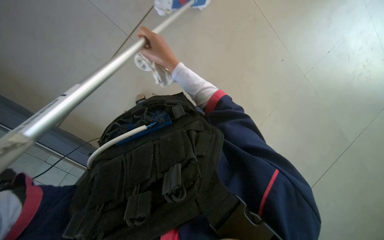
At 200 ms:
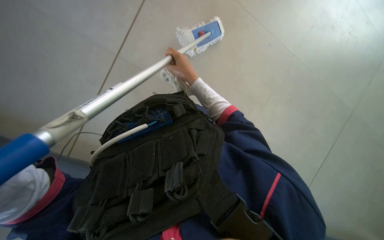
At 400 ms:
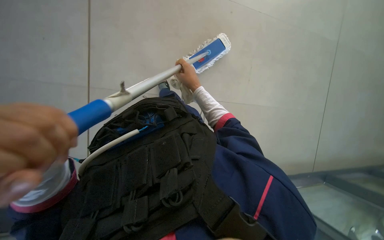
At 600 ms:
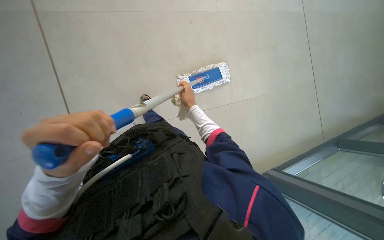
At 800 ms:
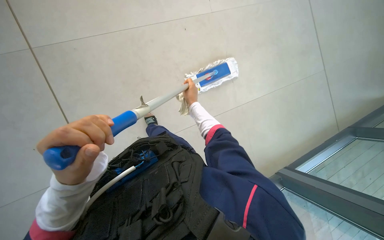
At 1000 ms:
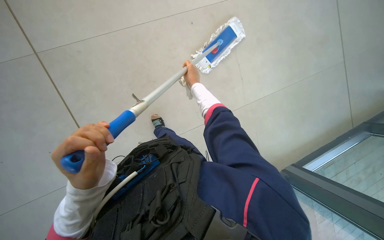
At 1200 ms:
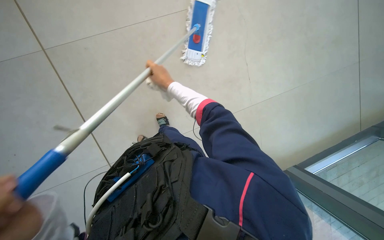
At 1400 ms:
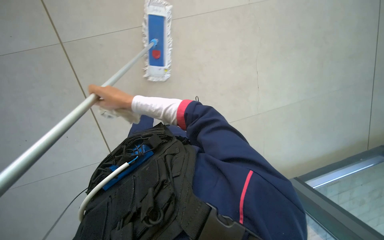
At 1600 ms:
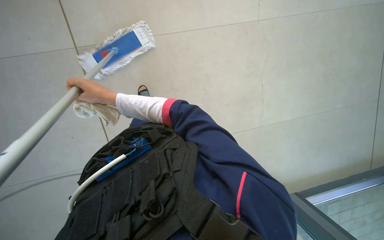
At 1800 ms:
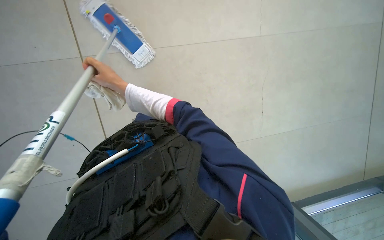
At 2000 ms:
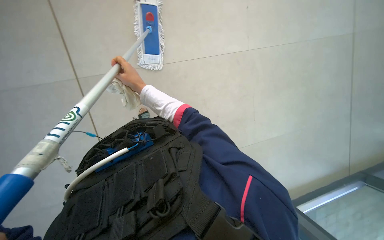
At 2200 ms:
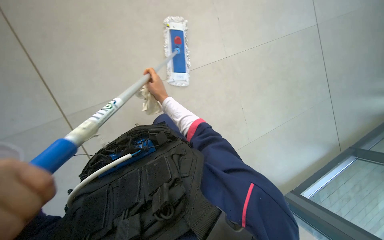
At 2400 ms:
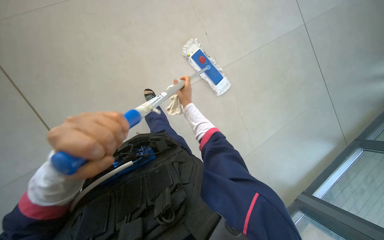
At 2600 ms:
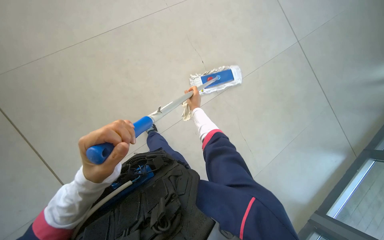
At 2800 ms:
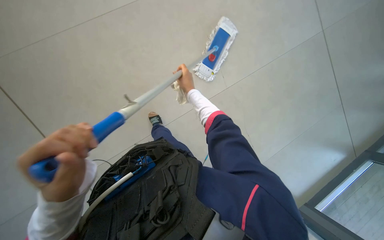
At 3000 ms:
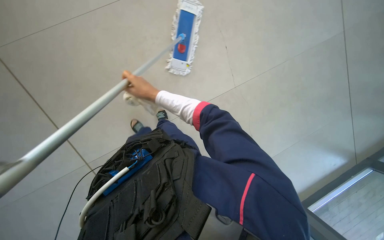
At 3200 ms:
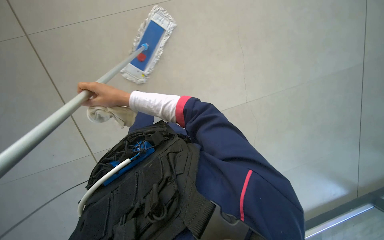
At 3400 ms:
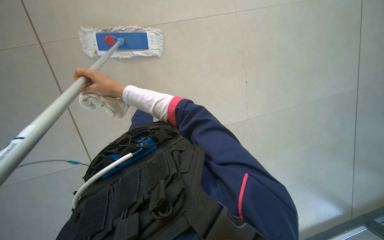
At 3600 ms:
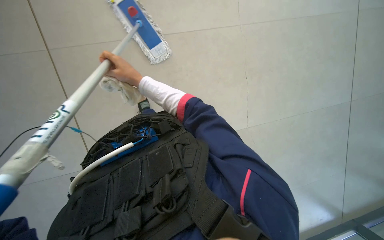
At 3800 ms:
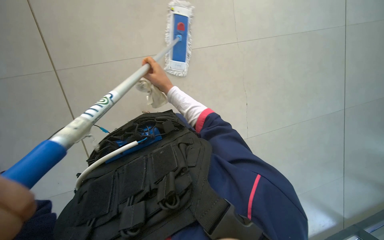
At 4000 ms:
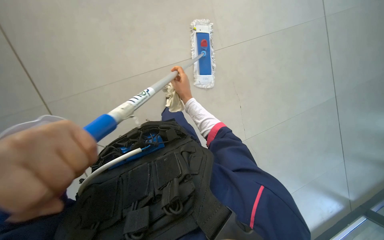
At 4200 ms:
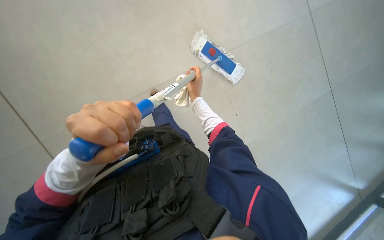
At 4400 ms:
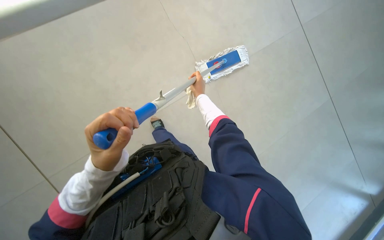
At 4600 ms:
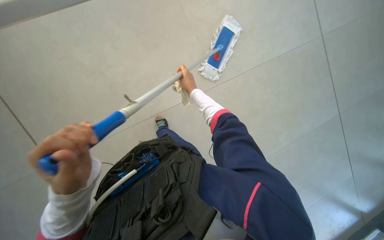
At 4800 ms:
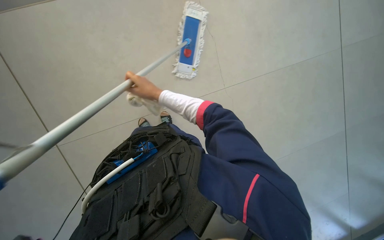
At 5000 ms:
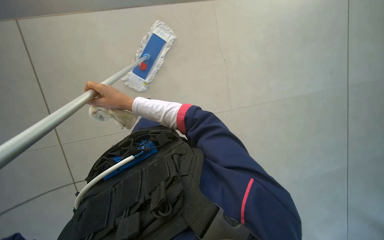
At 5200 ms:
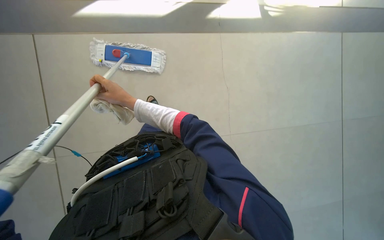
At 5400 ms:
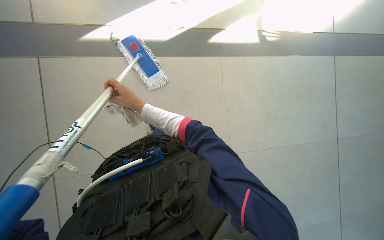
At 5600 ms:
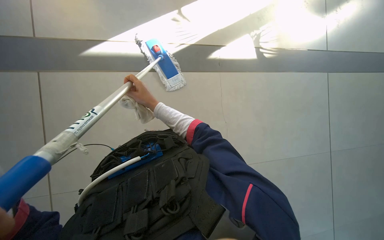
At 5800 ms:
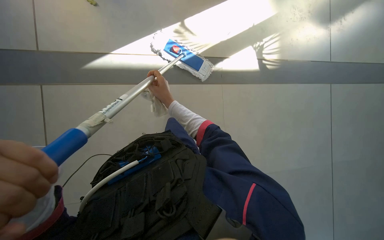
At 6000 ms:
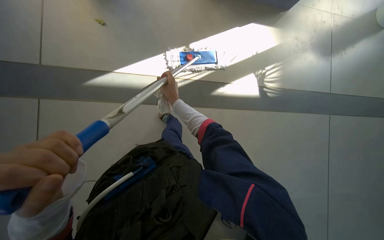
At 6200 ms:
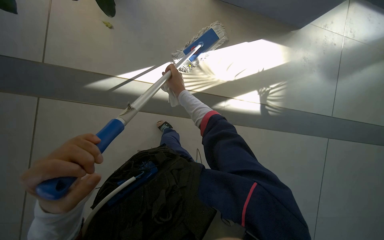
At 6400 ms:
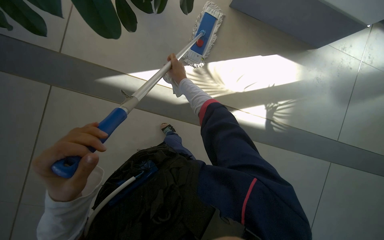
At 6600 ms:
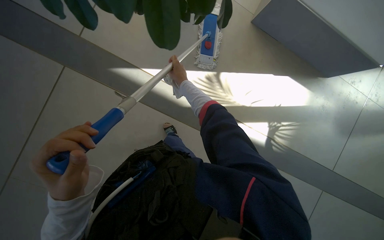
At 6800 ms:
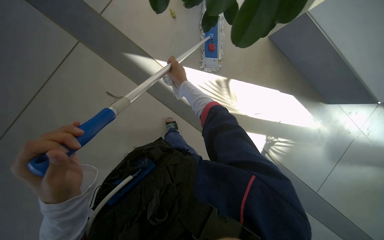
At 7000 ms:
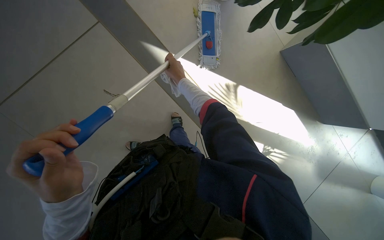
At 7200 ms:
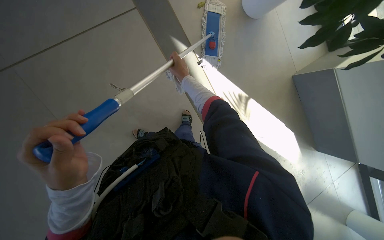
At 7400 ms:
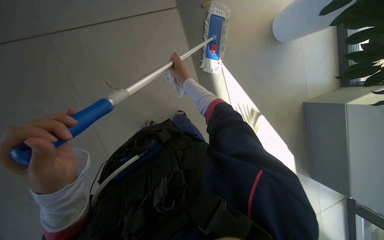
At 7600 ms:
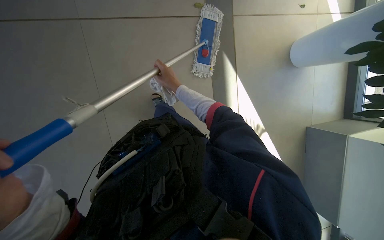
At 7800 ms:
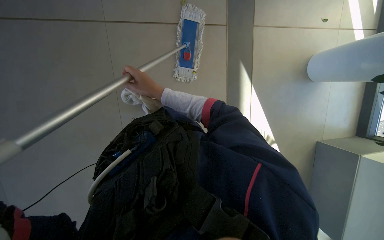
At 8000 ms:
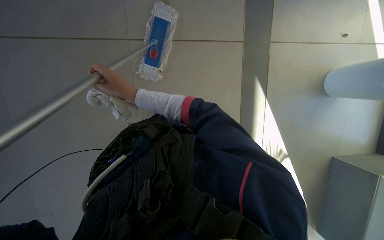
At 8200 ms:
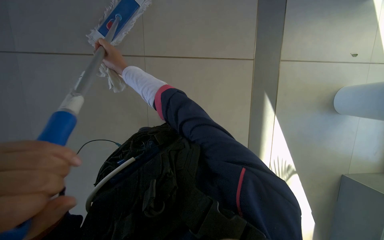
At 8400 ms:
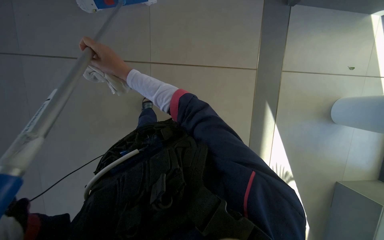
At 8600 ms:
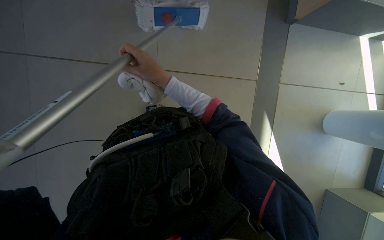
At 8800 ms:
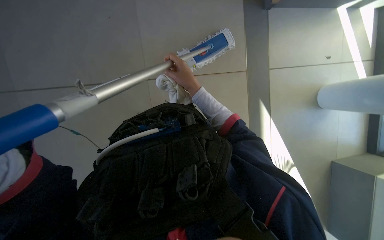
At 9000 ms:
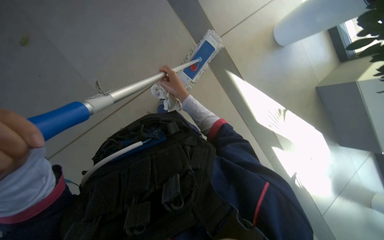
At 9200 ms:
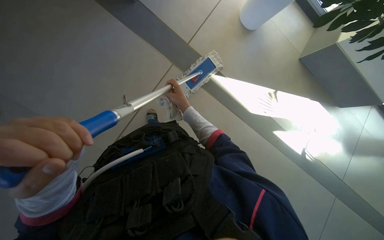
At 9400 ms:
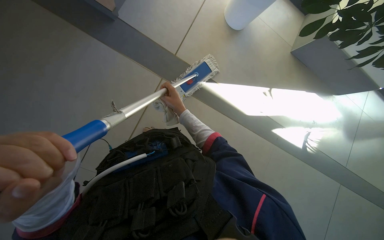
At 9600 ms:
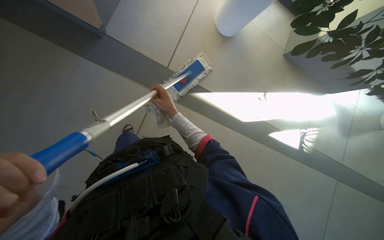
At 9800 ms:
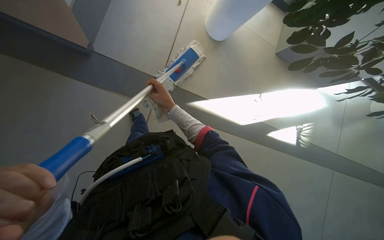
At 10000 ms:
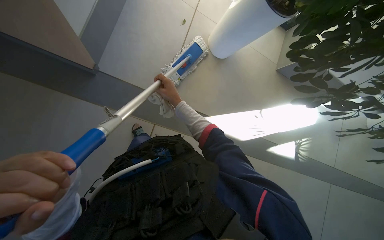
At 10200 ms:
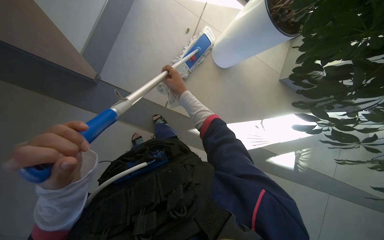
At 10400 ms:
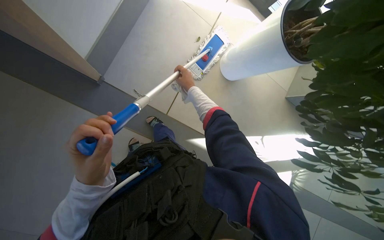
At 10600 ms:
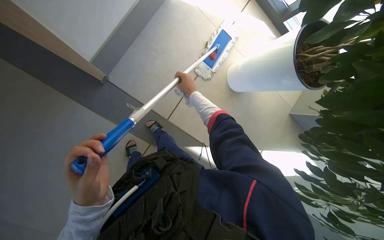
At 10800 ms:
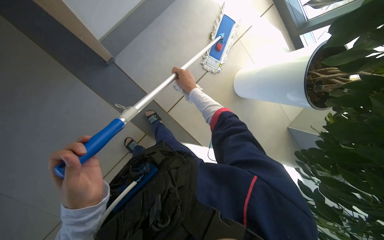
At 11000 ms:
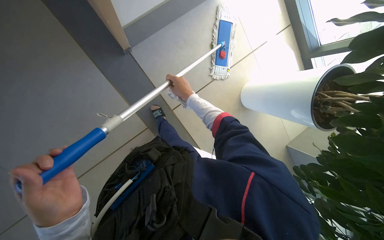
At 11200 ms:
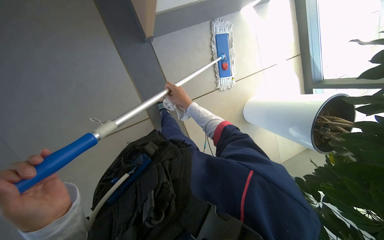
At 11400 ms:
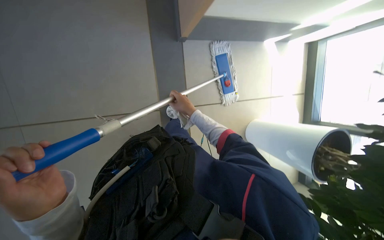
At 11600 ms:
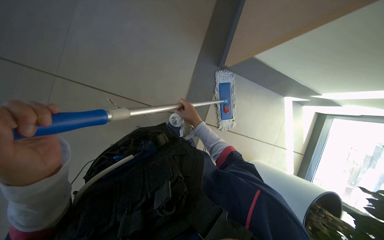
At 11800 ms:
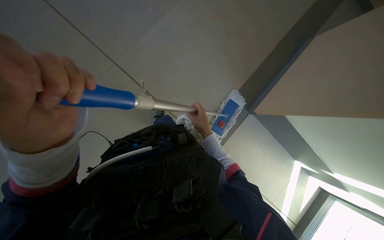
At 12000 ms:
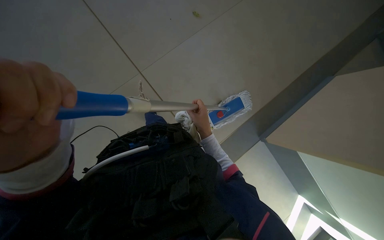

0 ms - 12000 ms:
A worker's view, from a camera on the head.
Job: mopping floor.
The whole recording: Mopping tiled floor. The worker mops the tiled floor with a long-handled mop.
0 ms - 1600 ms: The scene rotates counterclockwise by approximately 25 degrees.
1600 ms - 3000 ms: The wearer looks approximately 20 degrees further upward. The right hand heads to the right, covering roughly 15 cm.
4400 ms - 6000 ms: The view tips upward by some 15 degrees. The right hand moves to the left and nearer to the camera, approximately 20 cm.
6000 ms - 7600 ms: Everything in view rotates approximately 55 degrees clockwise.
10400 ms - 12000 ms: The camera pitches upward, by some 20 degrees. The scene turns some 65 degrees clockwise in the picture.

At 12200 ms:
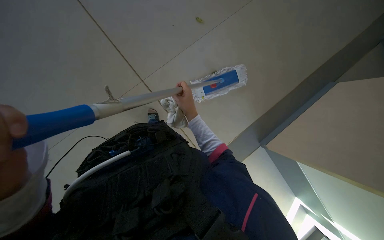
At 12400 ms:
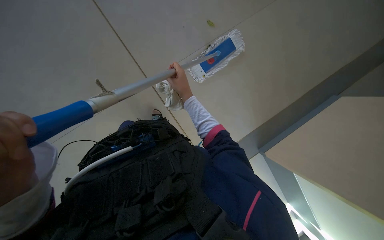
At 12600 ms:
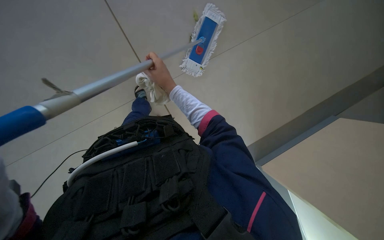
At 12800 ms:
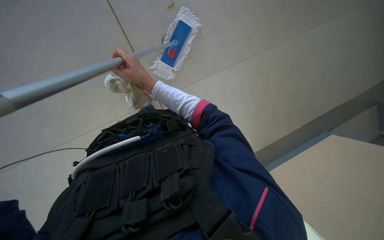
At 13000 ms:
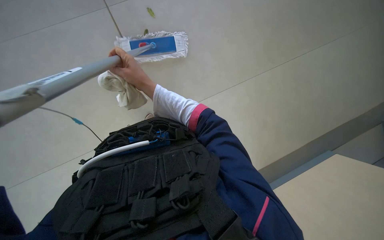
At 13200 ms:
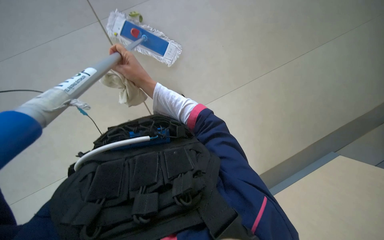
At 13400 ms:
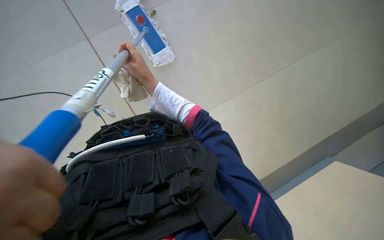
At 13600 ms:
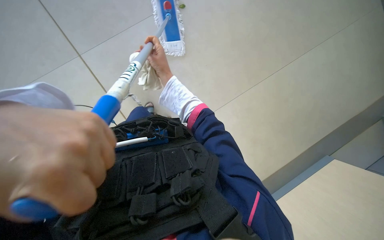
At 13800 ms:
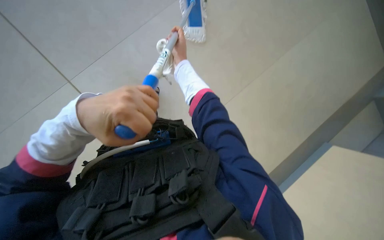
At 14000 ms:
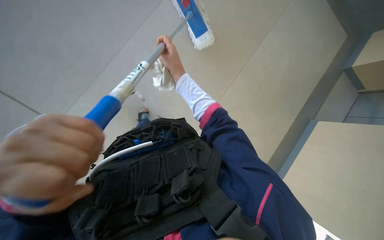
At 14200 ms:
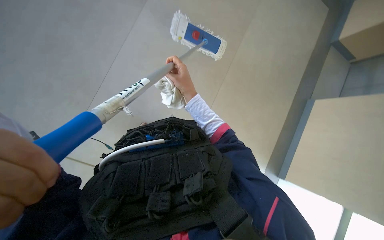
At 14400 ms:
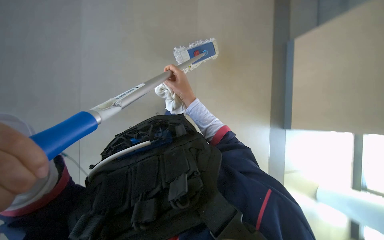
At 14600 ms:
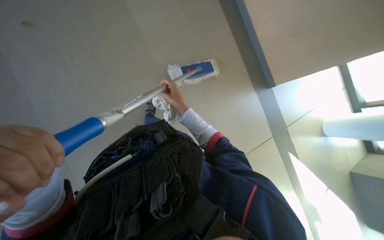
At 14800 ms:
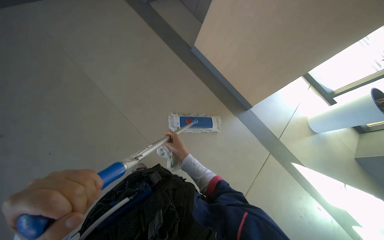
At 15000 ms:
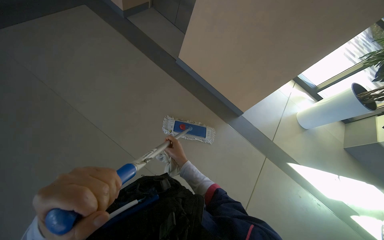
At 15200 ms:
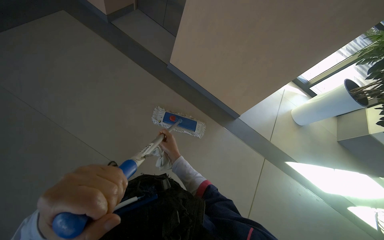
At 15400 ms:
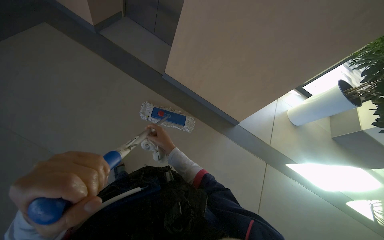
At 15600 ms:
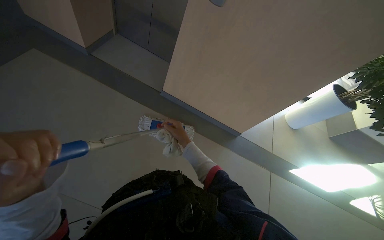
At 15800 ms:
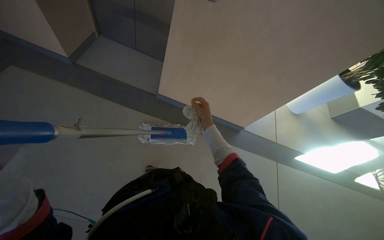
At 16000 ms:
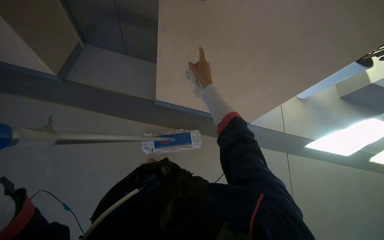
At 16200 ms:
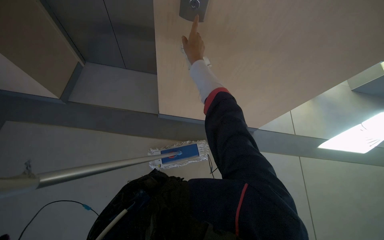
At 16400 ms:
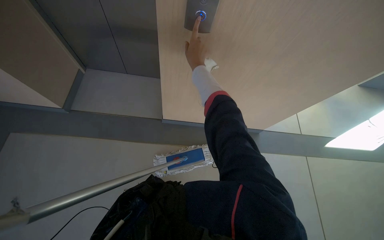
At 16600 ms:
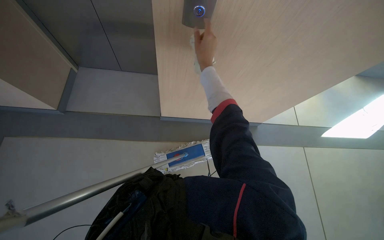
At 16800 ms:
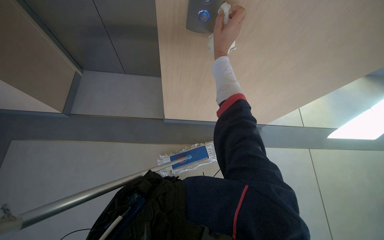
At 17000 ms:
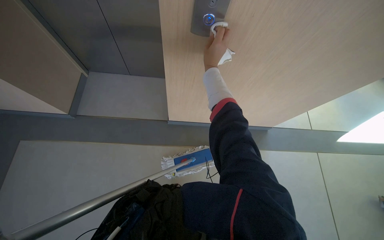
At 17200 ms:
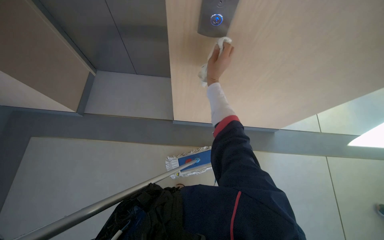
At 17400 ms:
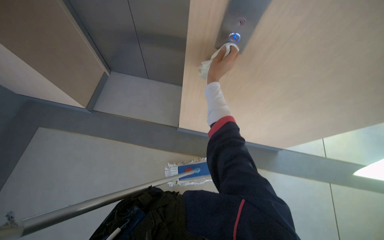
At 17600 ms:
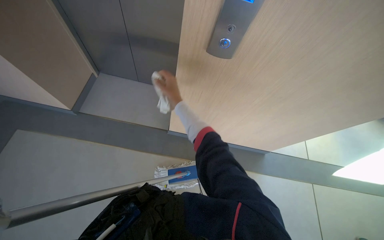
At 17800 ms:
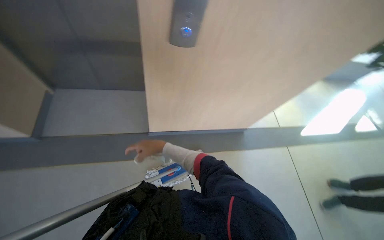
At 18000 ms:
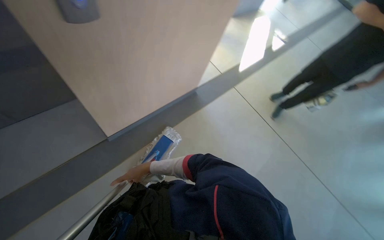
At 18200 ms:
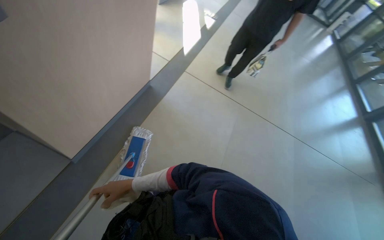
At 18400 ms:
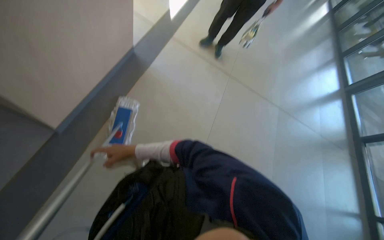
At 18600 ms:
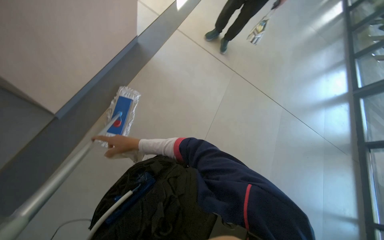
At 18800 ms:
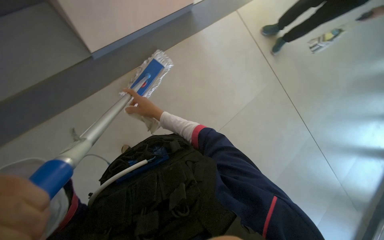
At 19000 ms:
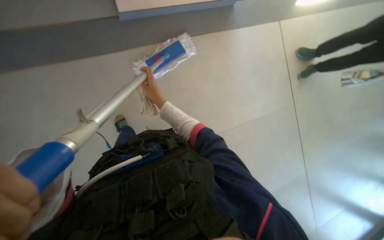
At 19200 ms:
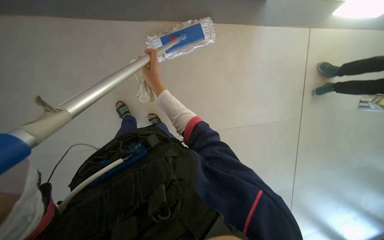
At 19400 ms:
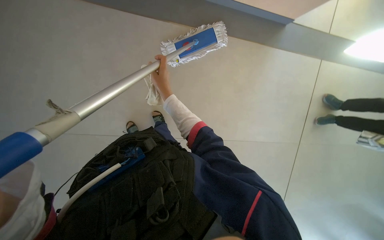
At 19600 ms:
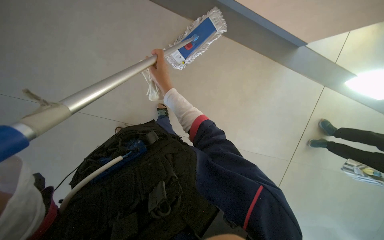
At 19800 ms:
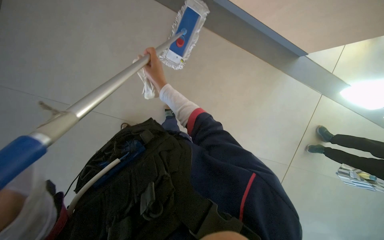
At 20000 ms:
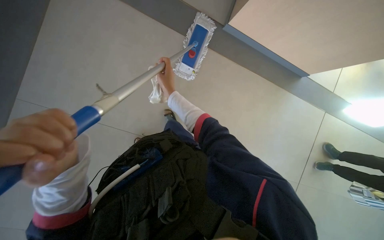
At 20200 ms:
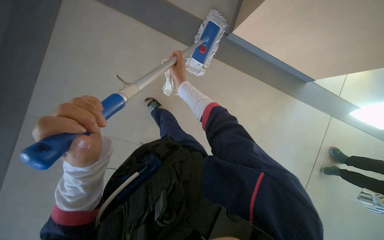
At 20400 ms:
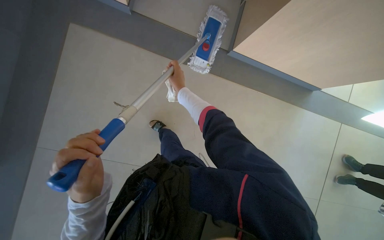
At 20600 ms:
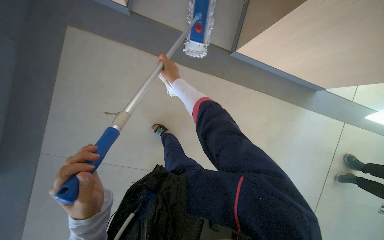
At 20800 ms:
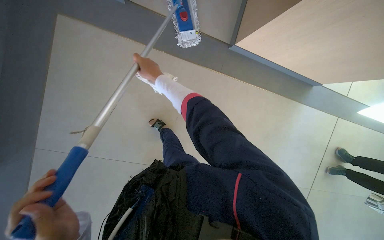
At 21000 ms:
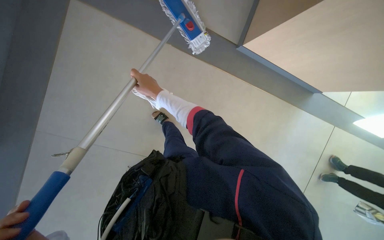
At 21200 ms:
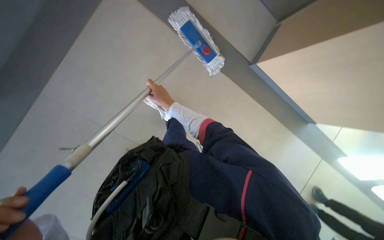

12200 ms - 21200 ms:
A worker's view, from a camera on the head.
Job: mopping floor.
The whole recording: Mopping tiled floor. The worker mops the tiled floor with a long-handled mop.
13800 ms - 15200 ms: The right hand heads farther from the camera and down the picture, covering some 25 cm.
15200 ms - 16600 ms: The wearer moves roughly 70 cm. Everything in view rotates about 30 degrees counterclockwise.
16600 ms - 18200 ms: The head turns to the right by about 65 degrees.
18200 ms - 19800 ms: The view tilts approximately 20 degrees downward. The scene rotates clockwise by some 80 degrees.
